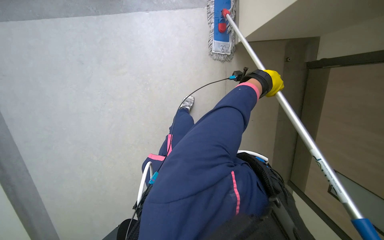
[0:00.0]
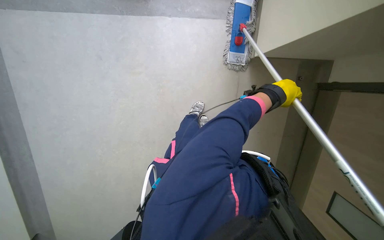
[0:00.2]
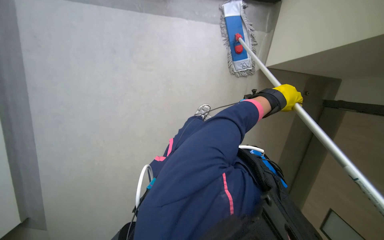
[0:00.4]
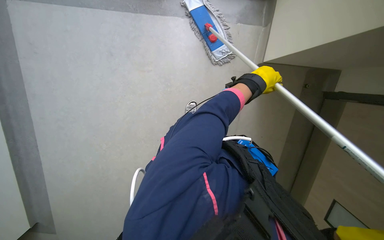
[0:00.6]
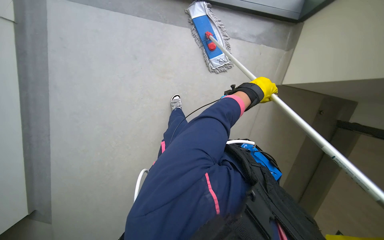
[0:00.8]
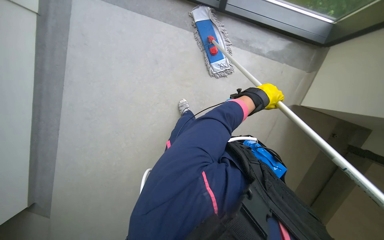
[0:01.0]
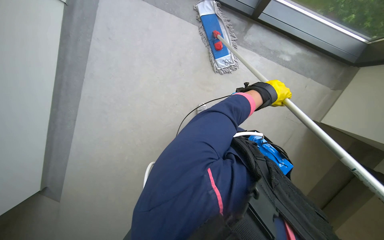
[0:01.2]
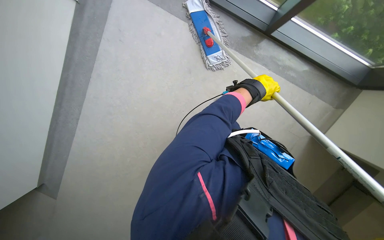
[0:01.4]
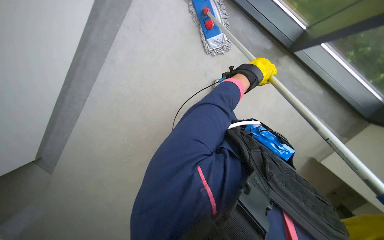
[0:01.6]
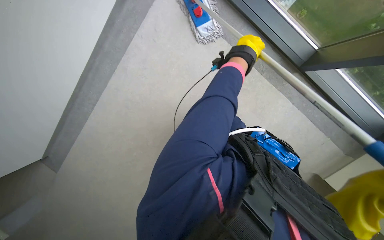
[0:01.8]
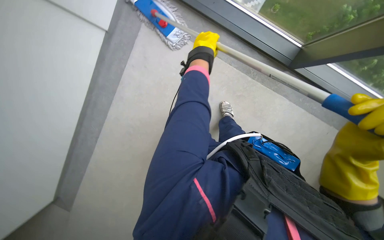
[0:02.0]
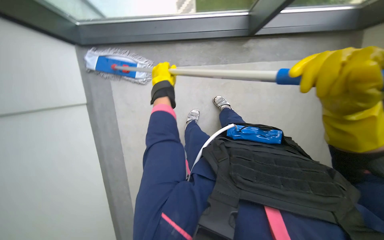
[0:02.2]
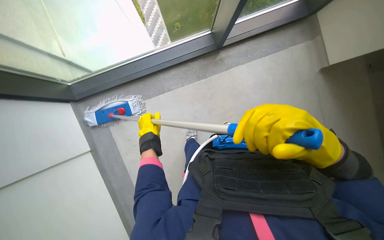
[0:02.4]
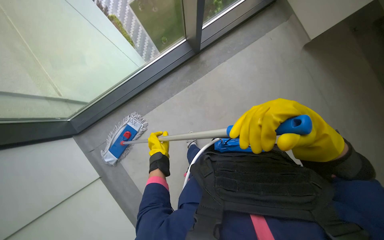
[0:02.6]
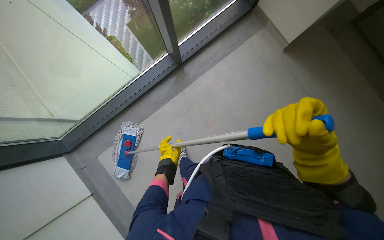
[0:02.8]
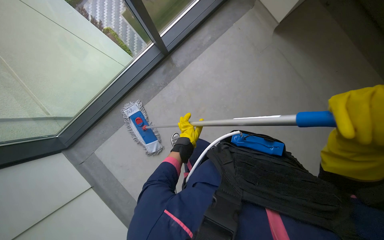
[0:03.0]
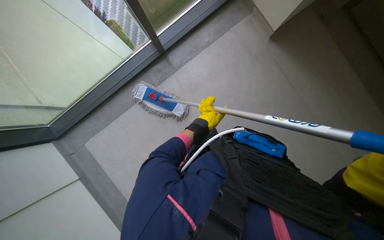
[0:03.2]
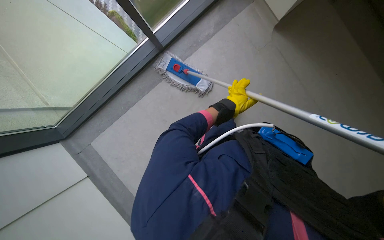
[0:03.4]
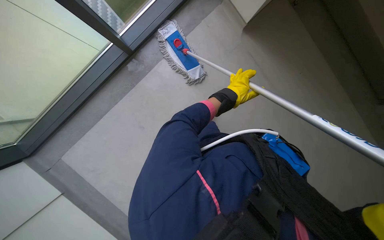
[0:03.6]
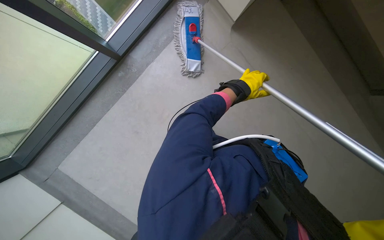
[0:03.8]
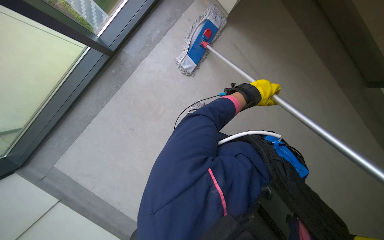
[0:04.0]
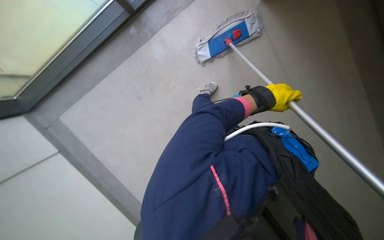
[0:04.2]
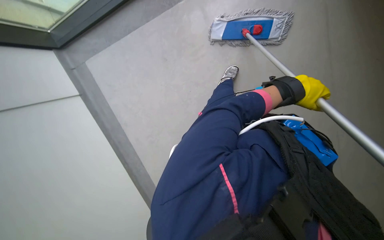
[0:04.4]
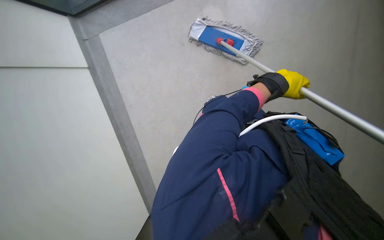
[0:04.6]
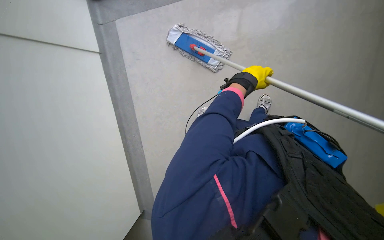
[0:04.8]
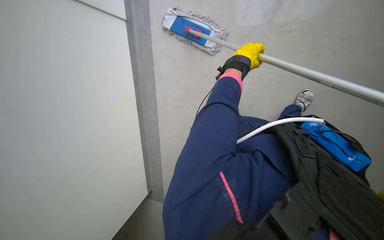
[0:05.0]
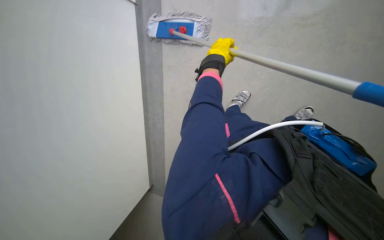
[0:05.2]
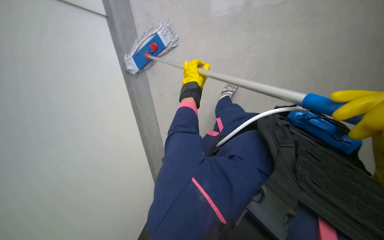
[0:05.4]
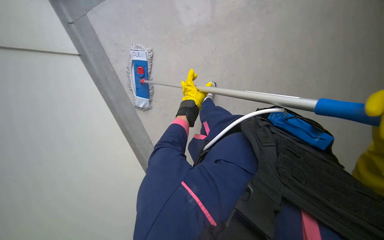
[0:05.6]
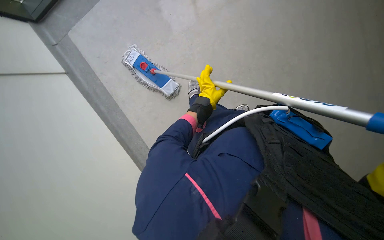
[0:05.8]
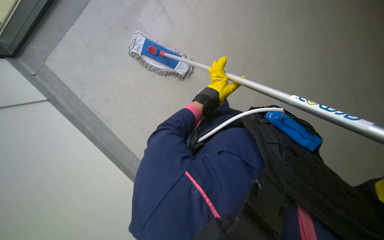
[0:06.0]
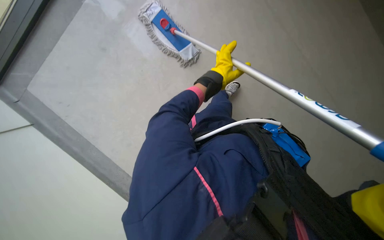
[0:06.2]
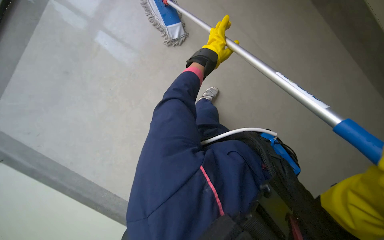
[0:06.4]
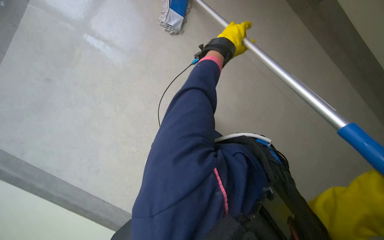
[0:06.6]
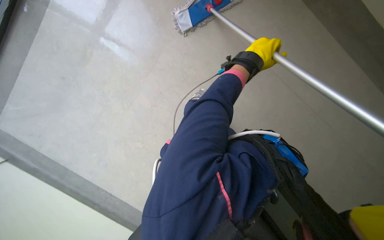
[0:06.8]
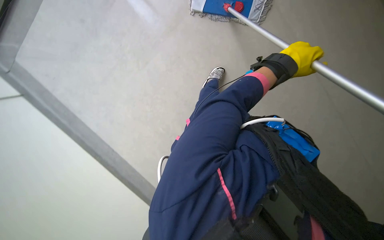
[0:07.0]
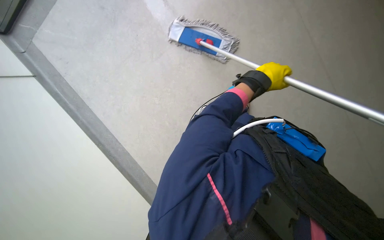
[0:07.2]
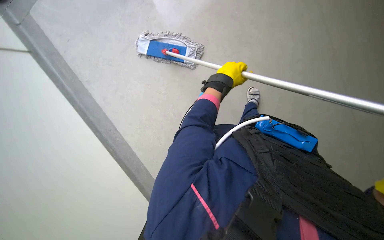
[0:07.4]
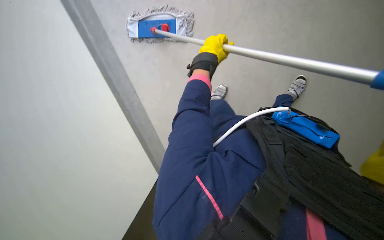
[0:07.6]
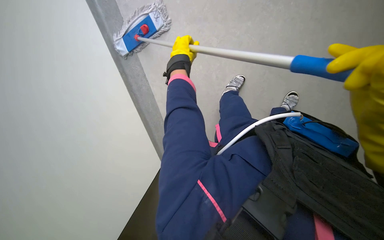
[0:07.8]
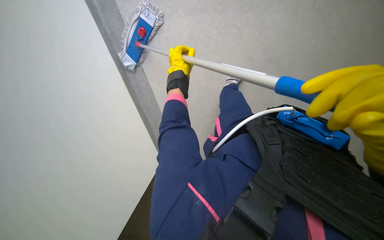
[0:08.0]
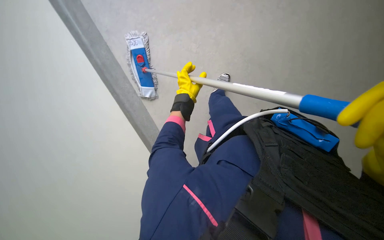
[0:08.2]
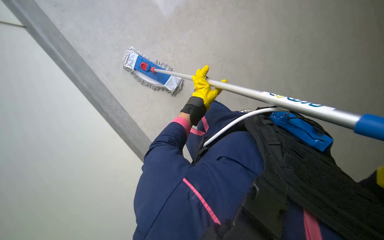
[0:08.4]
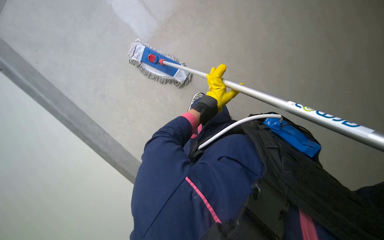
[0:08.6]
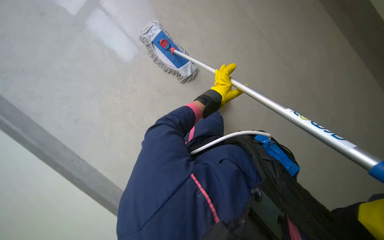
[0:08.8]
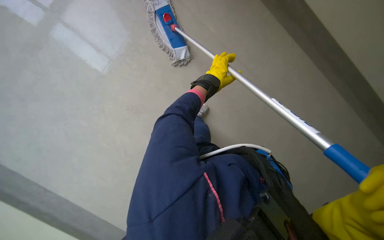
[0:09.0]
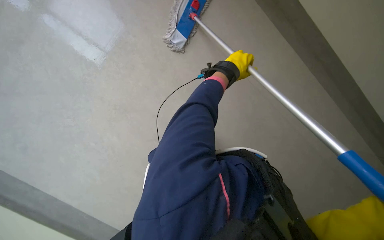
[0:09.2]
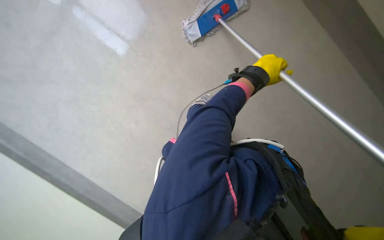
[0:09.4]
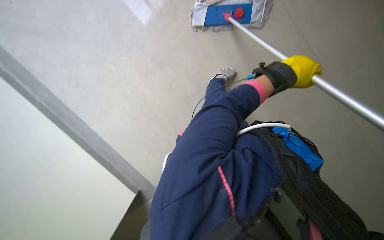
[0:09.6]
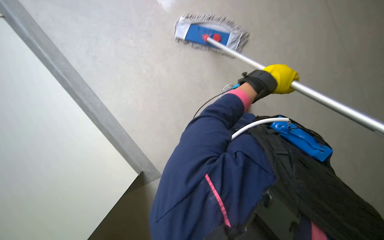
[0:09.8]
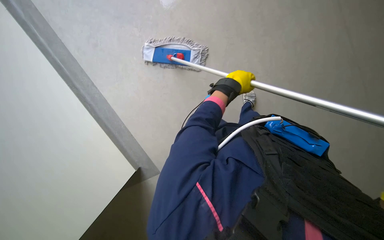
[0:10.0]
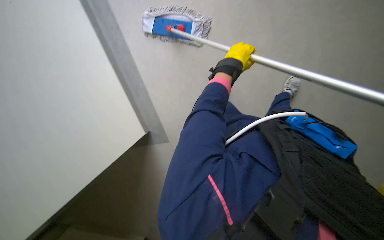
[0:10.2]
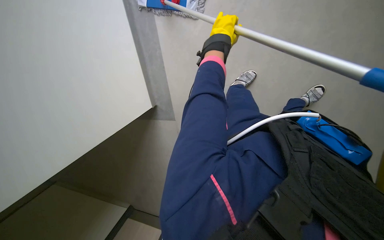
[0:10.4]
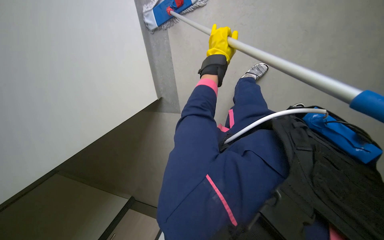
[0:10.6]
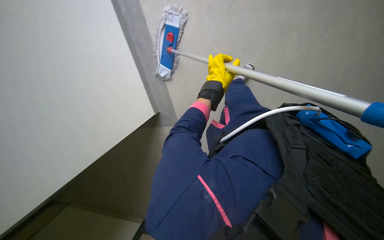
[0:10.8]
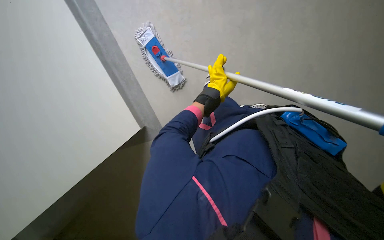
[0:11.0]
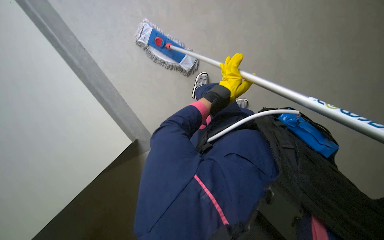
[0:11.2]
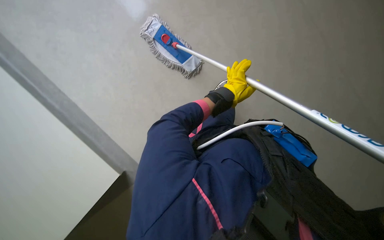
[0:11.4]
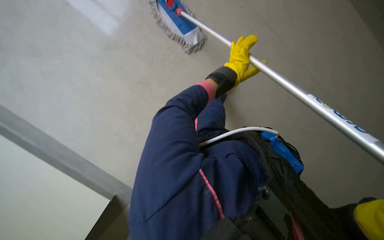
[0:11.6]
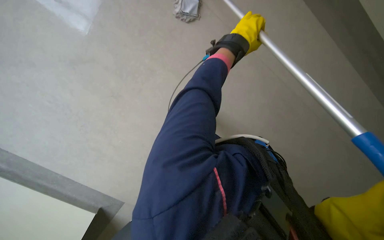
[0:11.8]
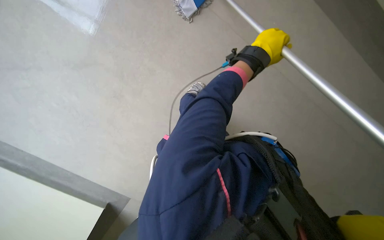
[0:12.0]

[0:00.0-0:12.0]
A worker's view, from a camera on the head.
Job: mopping floor.
The whole recording: Mopping hallway floor. The worker mops the hallway floor, periodically wringing the mop in the bucket.
0:00.0 to 0:01.6: Everything in view rotates roughly 35 degrees clockwise.
0:01.6 to 0:03.0: The wearer moves some 50 cm. The wearer looks about 15 degrees further upward. The scene rotates counterclockwise by some 60 degrees.
0:03.0 to 0:04.4: The left hand heads nearer to the camera, to the right and up the picture, covering approximately 50 cm.
0:06.0 to 0:07.6: The left hand travels to the left and nearer to the camera by approximately 20 cm.
0:07.6 to 0:09.0: The wearer looks roughly 15 degrees further downward.
0:09.0 to 0:10.4: The left hand reaches some 20 cm to the right, then returns.

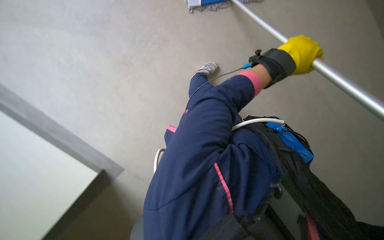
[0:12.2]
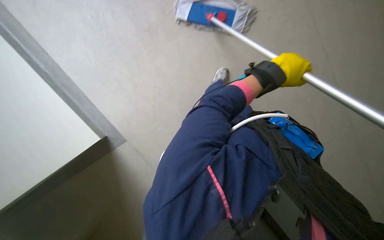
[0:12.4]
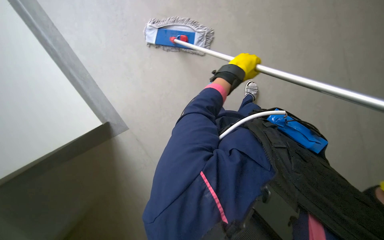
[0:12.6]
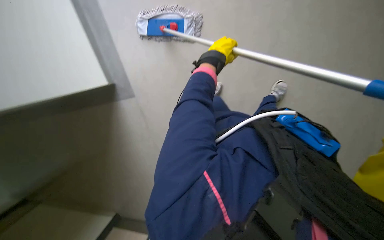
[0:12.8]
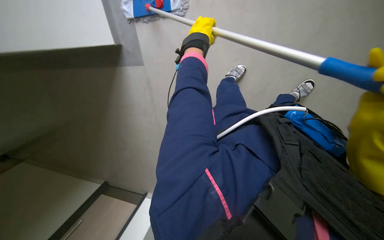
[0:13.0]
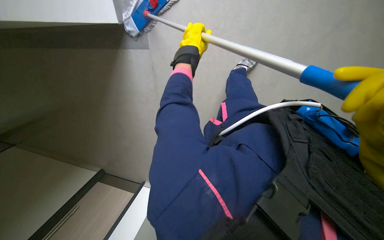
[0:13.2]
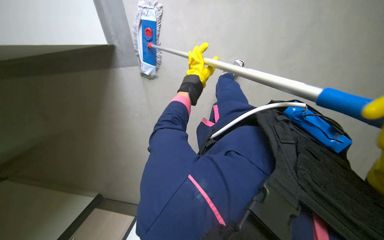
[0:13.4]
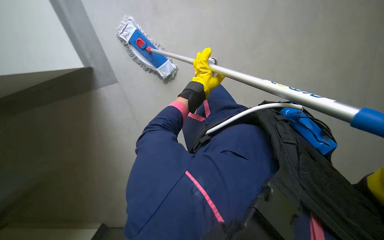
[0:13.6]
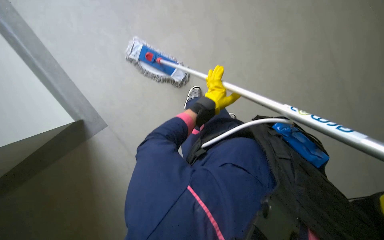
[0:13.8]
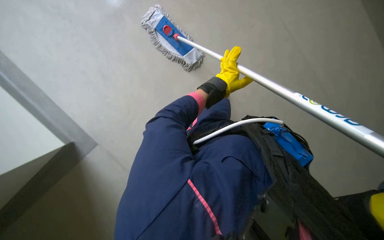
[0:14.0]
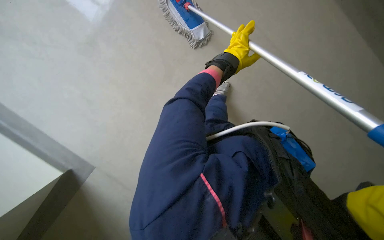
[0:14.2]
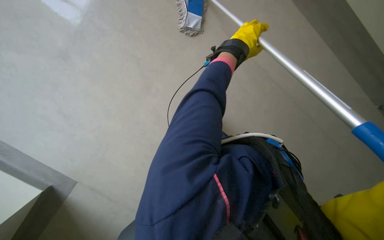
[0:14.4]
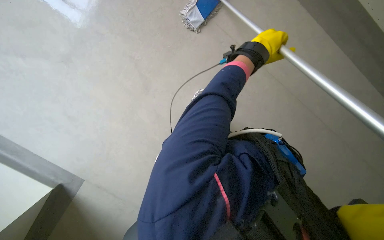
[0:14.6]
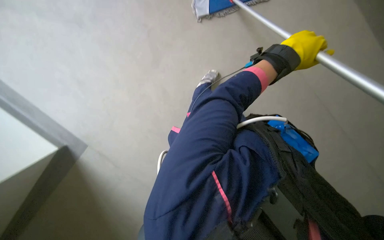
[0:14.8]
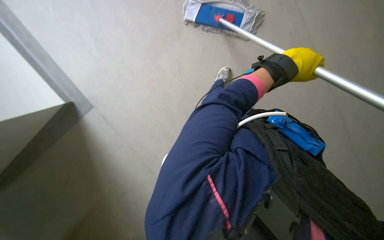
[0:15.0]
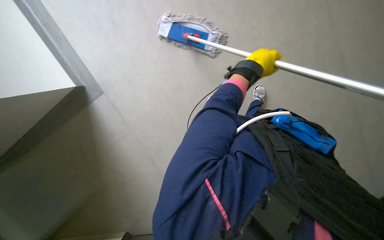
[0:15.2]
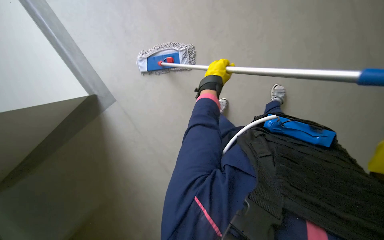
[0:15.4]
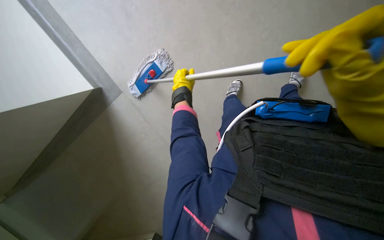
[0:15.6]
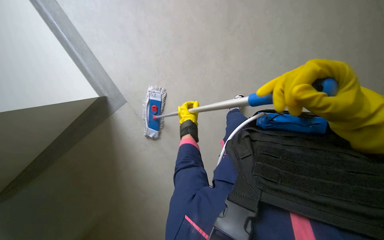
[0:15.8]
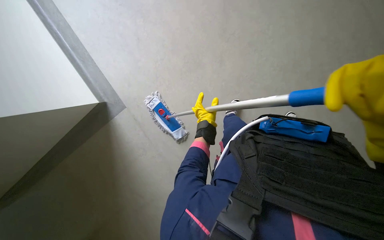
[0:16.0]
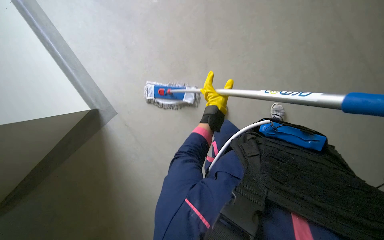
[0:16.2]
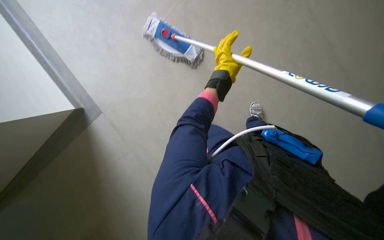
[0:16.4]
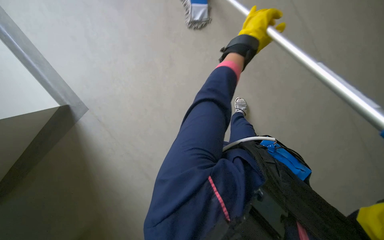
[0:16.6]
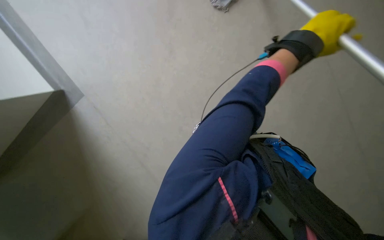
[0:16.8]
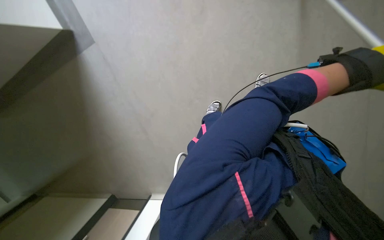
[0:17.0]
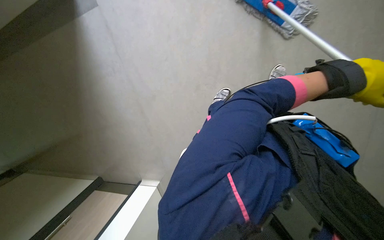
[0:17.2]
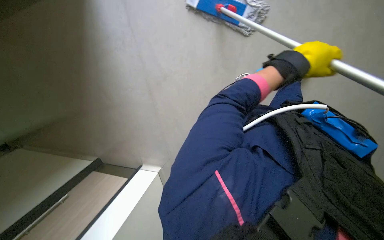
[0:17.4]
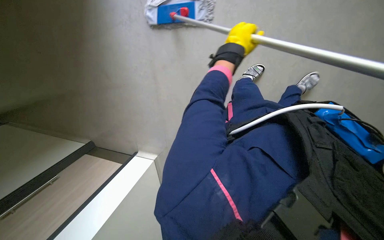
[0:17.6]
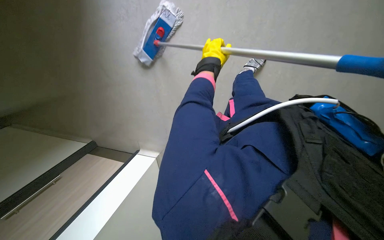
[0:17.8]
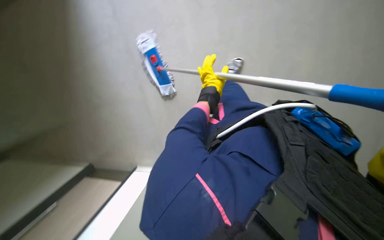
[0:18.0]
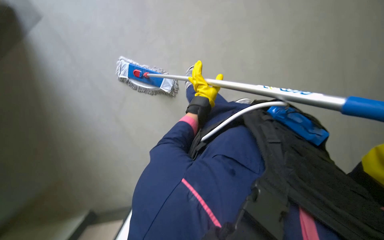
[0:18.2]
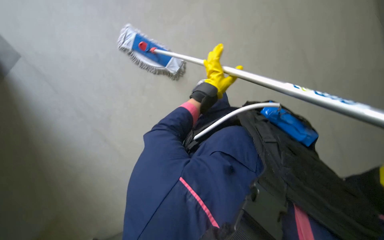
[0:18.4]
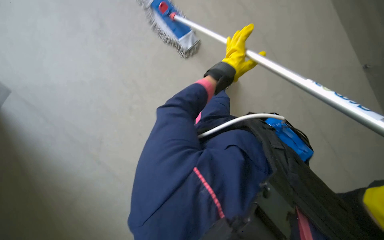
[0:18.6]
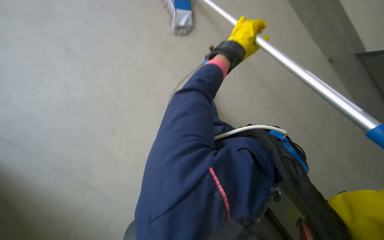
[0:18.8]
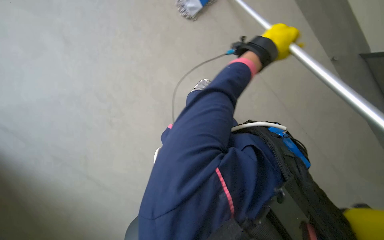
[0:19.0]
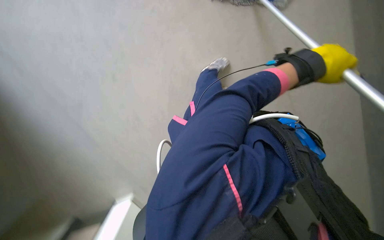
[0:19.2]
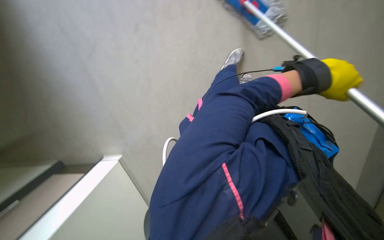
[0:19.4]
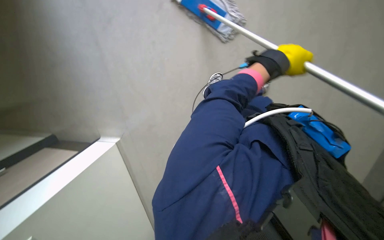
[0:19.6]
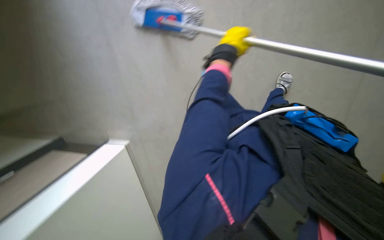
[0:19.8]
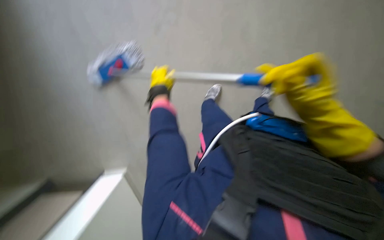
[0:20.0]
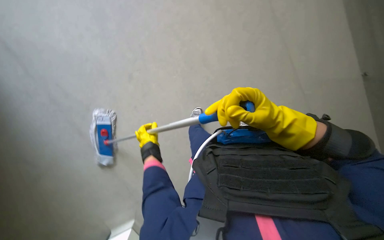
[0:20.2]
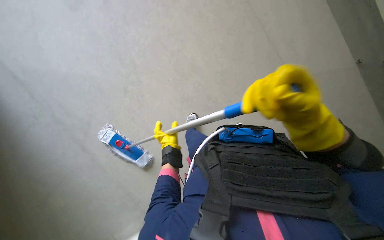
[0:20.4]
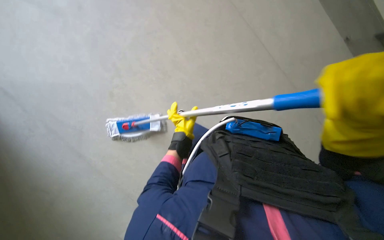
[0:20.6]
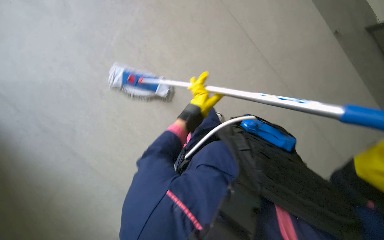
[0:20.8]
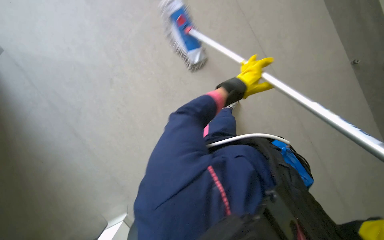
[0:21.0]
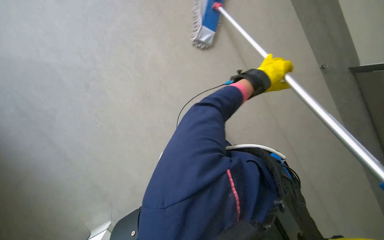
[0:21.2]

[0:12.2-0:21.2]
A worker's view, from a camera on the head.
Job: mopping floor.
The whole recording: Mopping hallway floor. The worker mops the hallway floor, periodically wringing the mop in the bucket.
0:12.2 to 0:13.8: The left hand is displaced farther from the camera and to the left by some 30 cm.
0:13.8 to 0:15.2: The left hand moves nearer to the camera, approximately 30 cm.
0:15.2 to 0:16.6: The left hand travels down the picture and back again, approximately 10 cm each way.
0:16.6 to 0:18.2: The left hand heads farther from the camera and to the left, covering roughly 30 cm.
0:18.2 to 0:19.8: The view tilts roughly 20 degrees downward. The left hand goes roughly 20 cm nearer to the camera, and goes to the right and returns, approximately 15 cm each way.
